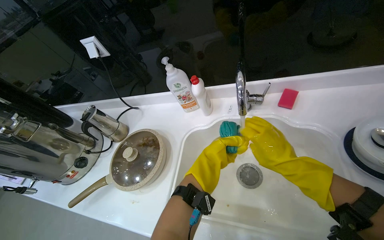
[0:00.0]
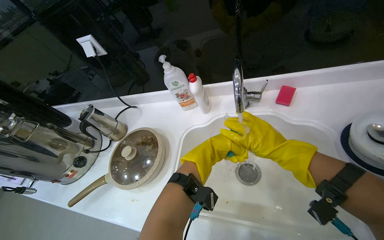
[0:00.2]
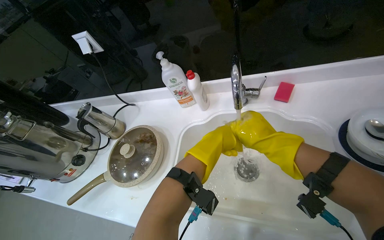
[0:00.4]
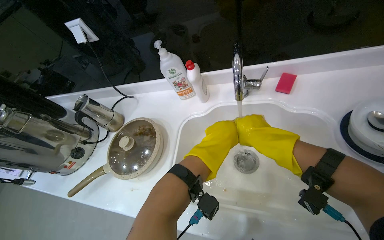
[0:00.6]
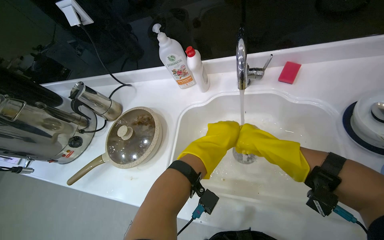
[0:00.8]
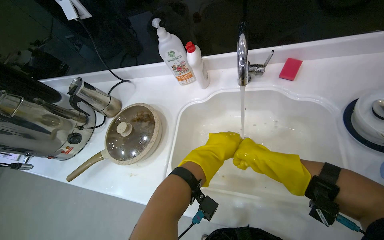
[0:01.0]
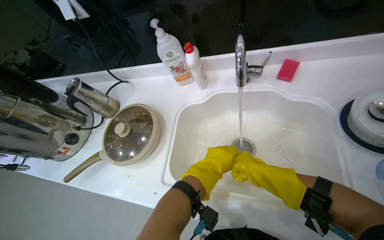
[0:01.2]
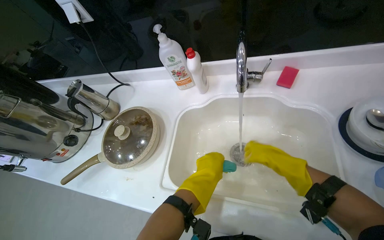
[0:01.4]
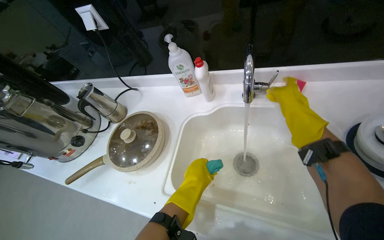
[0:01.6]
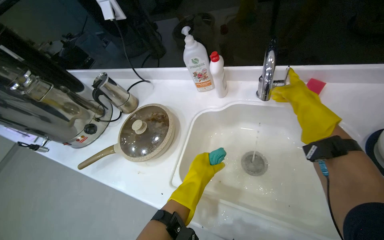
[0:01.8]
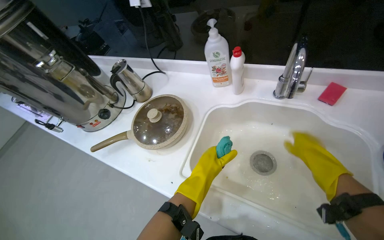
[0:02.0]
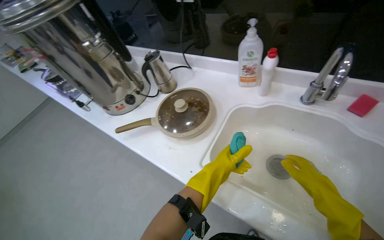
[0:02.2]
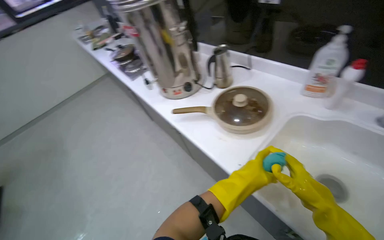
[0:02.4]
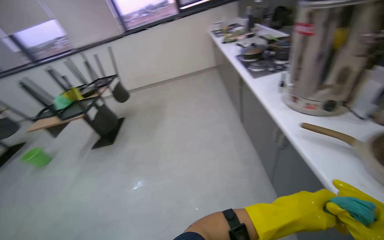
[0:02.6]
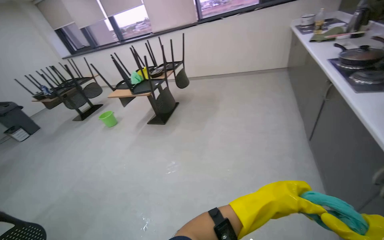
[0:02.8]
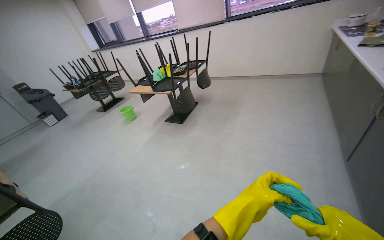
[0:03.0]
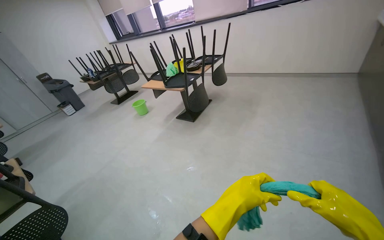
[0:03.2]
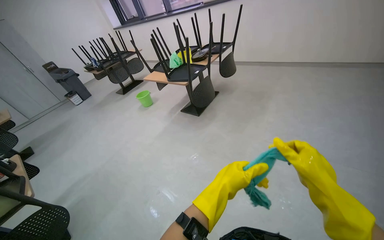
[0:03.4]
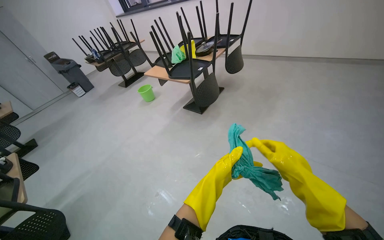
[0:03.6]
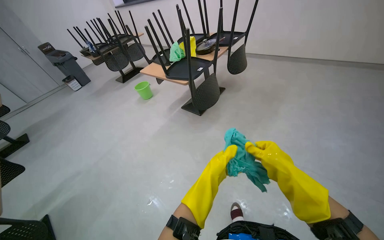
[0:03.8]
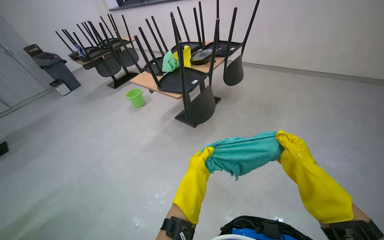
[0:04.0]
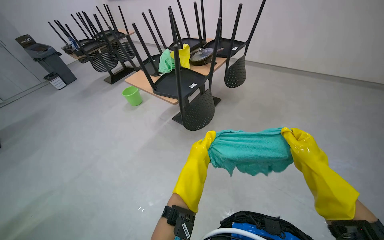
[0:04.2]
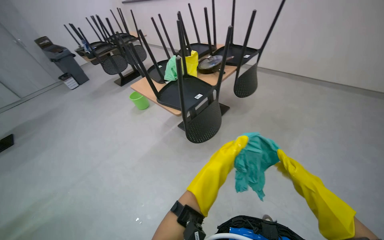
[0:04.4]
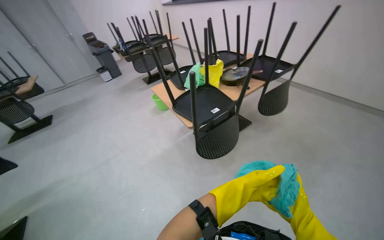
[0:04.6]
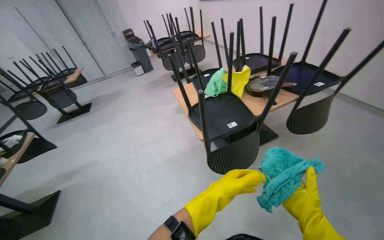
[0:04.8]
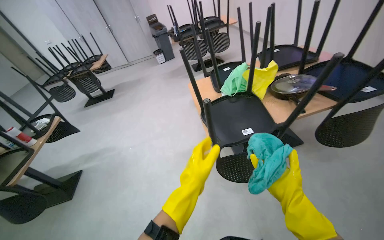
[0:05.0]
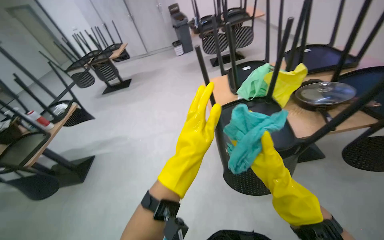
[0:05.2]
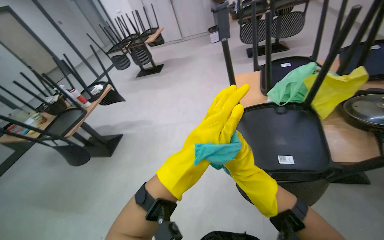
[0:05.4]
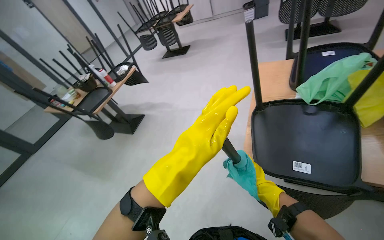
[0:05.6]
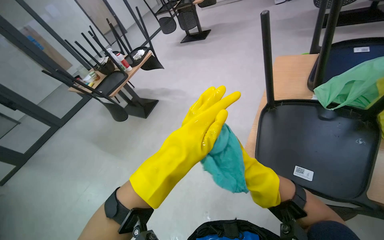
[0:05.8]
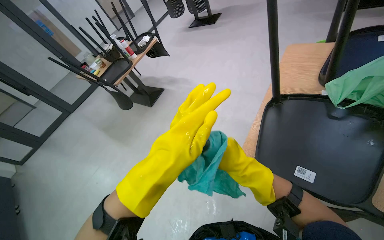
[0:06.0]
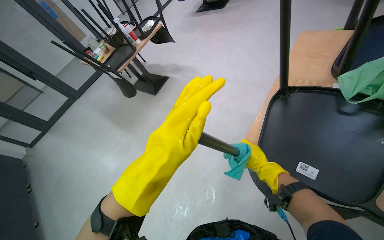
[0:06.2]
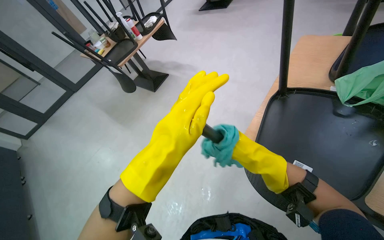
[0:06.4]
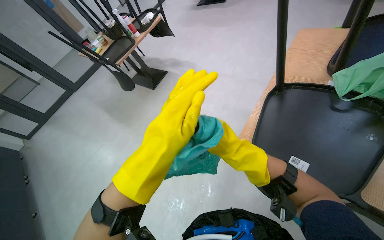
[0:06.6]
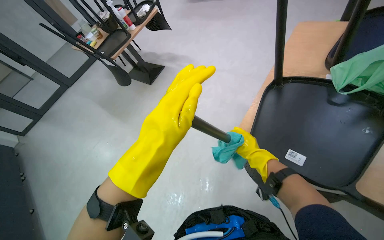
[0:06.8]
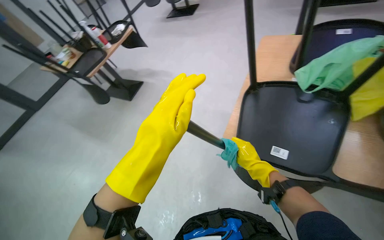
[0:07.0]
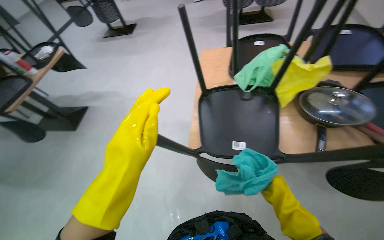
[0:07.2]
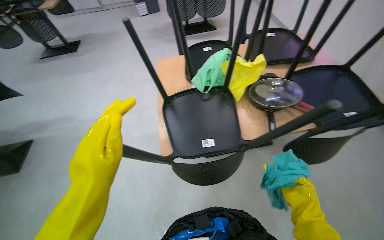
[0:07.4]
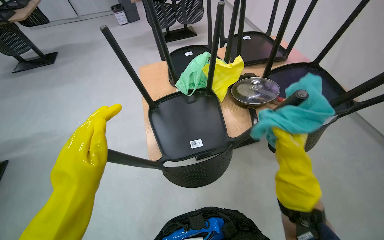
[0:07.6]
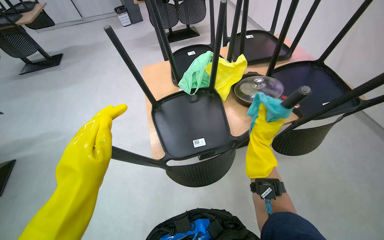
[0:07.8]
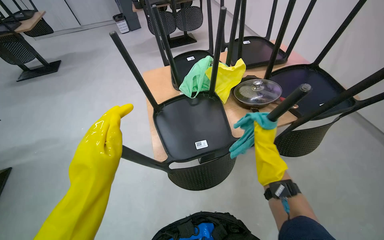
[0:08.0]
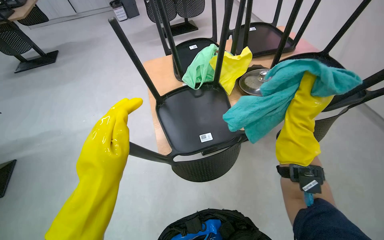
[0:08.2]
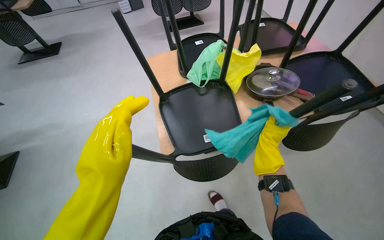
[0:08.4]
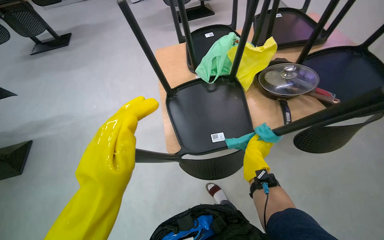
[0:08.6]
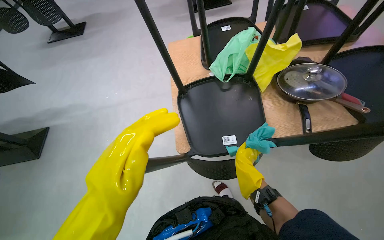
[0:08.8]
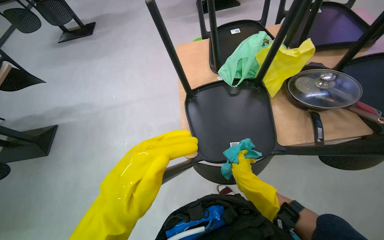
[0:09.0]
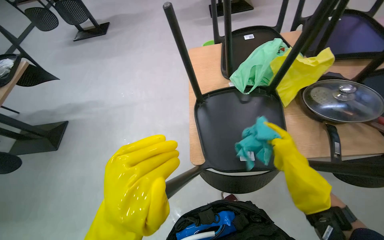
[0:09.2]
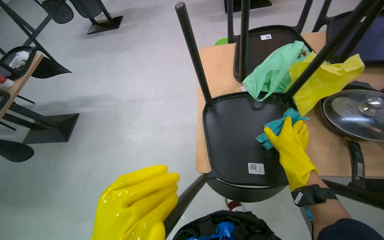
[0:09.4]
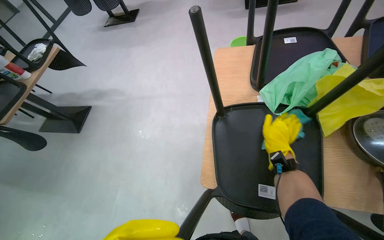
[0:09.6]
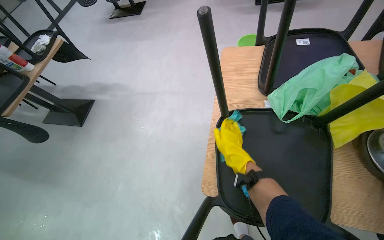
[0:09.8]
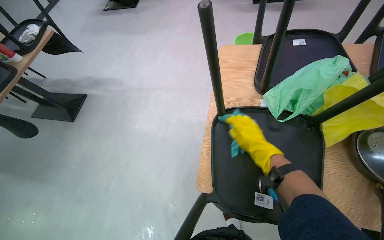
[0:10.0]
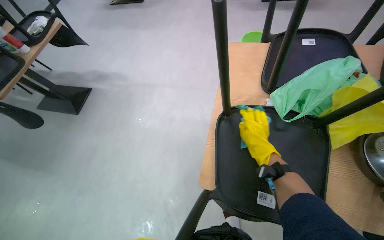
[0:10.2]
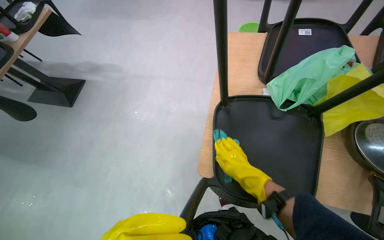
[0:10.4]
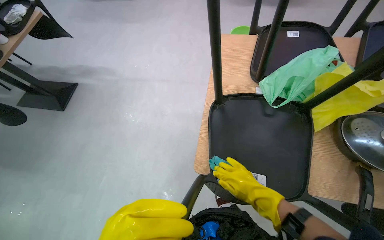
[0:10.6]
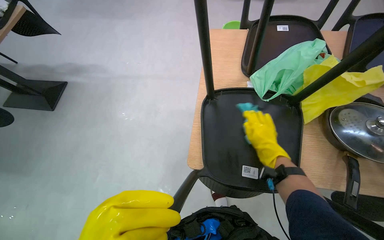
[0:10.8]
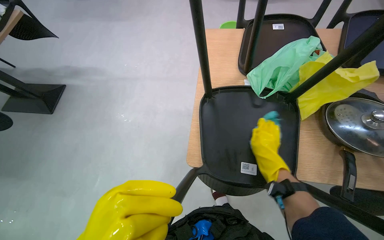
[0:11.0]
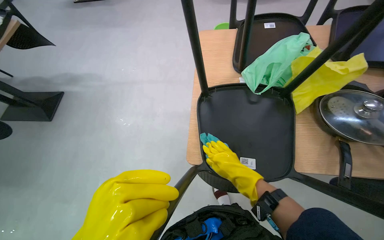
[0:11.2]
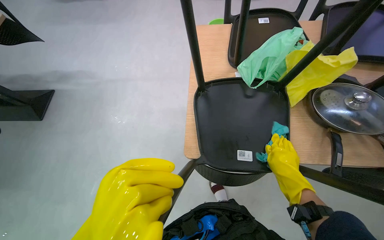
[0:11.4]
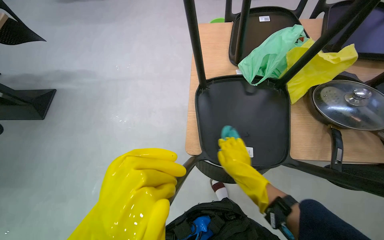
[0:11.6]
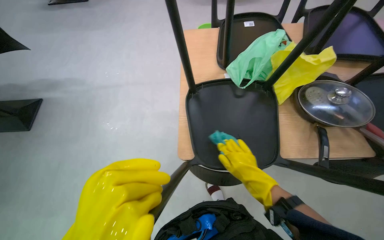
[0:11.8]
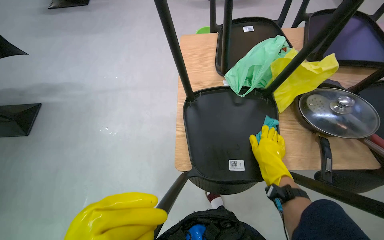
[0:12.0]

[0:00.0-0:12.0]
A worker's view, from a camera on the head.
Job: wiping surfaces.
The whole recording: Cleaning chairs. The worker wipes down multiple black chairs with a cloth.
0:00.0 to 0:01.6: The left hand heads down the picture, covering about 10 cm. Meanwhile the right hand travels up the picture by roughly 10 cm.
0:01.6 to 0:03.0: The camera travels roughly 80 cm. The wearer's head swings some 100 degrees to the left.
0:03.0 to 0:04.4: The camera travels some 90 cm. The head rotates about 15 degrees to the left. The view tilts approximately 15 degrees downward.
0:04.4 to 0:06.0: The camera travels some 80 cm. The wearer's head swings approximately 75 degrees to the left. The view tilts some 25 degrees downward.
0:06.0 to 0:07.6: The wearer looks approximately 50 degrees further to the right.
0:07.6 to 0:09.0: The right hand shifts approximately 20 cm to the left and down the picture.
0:09.0 to 0:10.4: The right hand moves left and right over approximately 20 cm, changing direction 2 times.
0:10.4 to 0:12.0: The right hand is displaced to the right by about 15 cm.

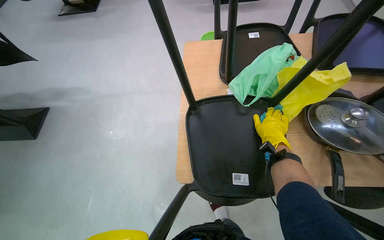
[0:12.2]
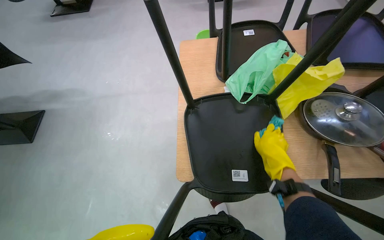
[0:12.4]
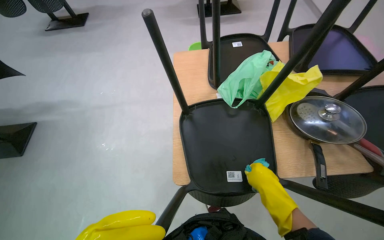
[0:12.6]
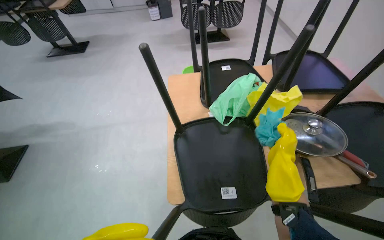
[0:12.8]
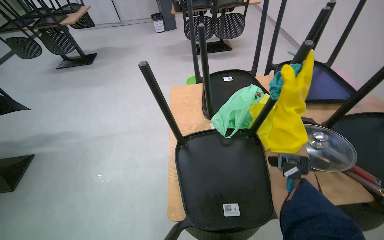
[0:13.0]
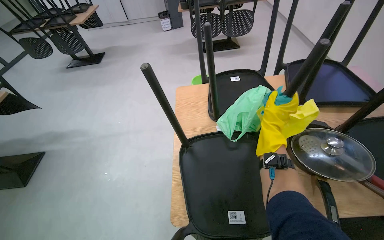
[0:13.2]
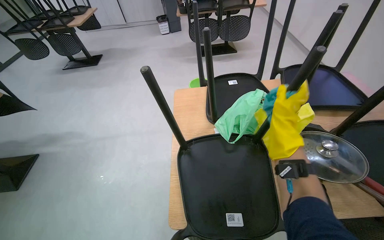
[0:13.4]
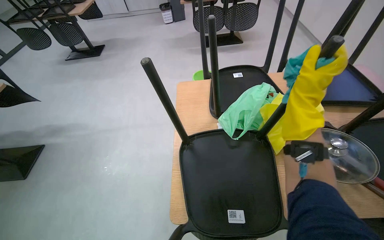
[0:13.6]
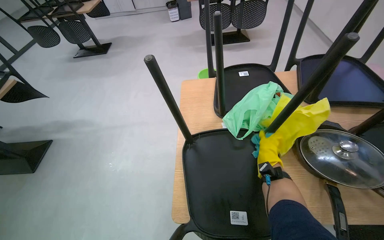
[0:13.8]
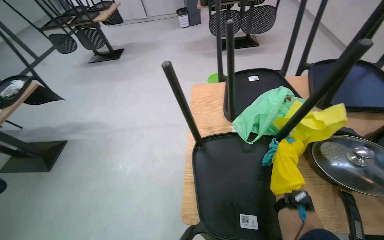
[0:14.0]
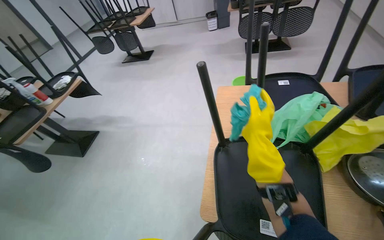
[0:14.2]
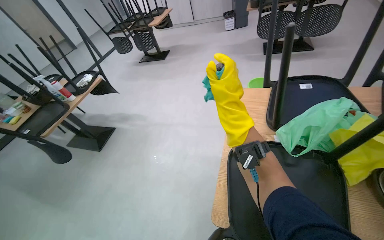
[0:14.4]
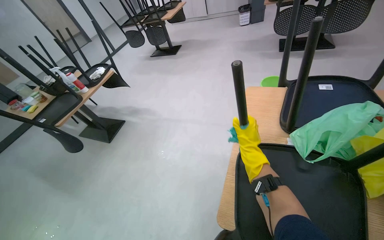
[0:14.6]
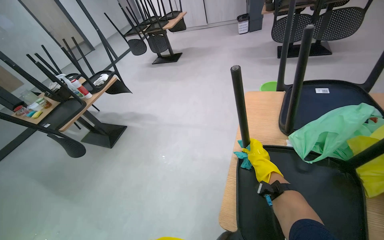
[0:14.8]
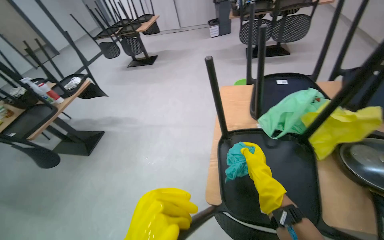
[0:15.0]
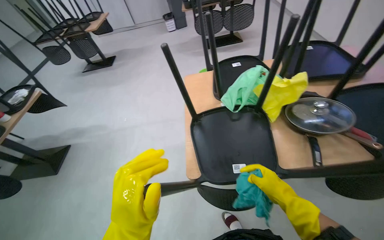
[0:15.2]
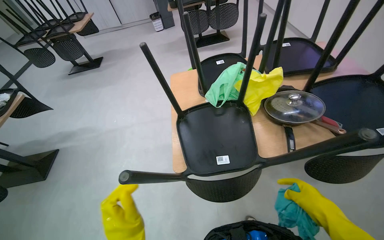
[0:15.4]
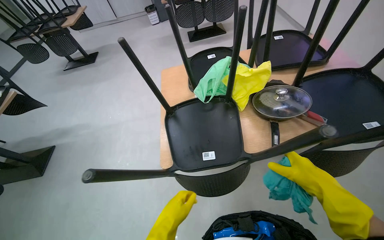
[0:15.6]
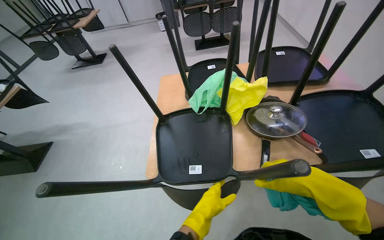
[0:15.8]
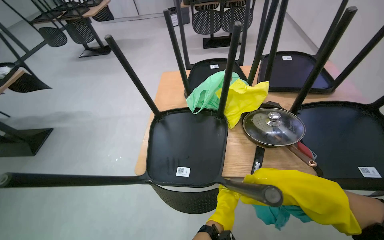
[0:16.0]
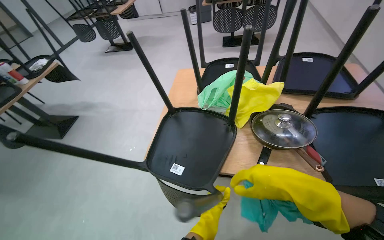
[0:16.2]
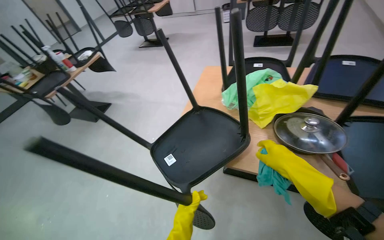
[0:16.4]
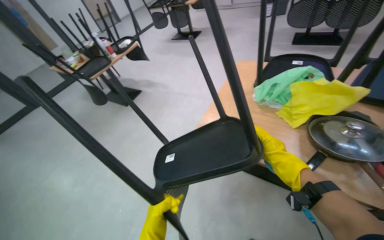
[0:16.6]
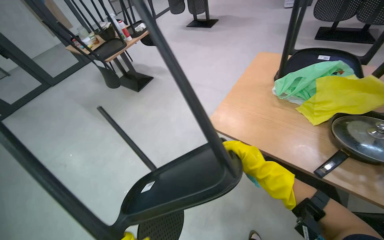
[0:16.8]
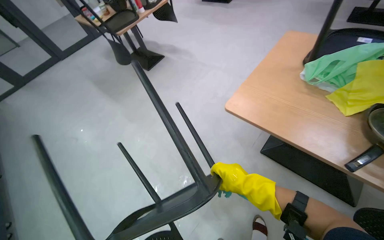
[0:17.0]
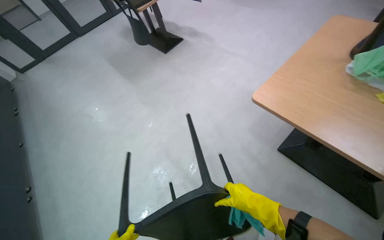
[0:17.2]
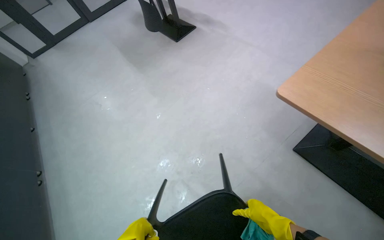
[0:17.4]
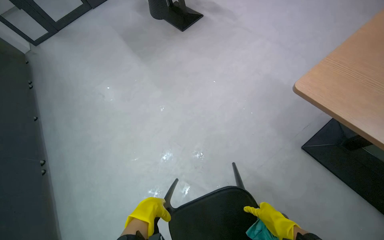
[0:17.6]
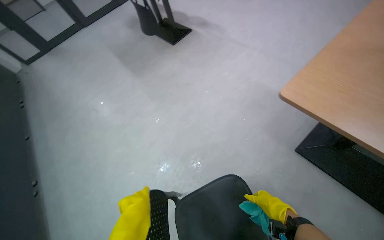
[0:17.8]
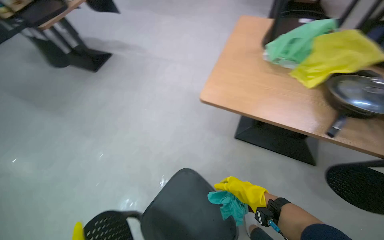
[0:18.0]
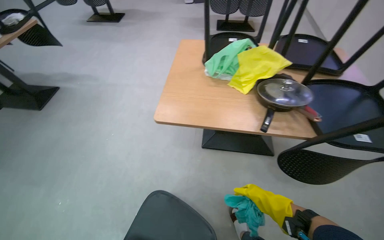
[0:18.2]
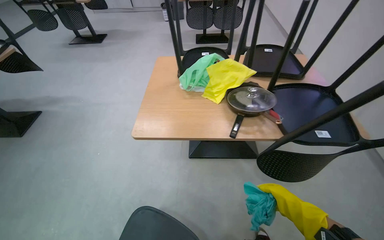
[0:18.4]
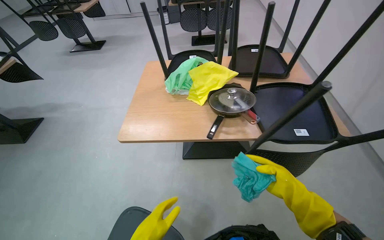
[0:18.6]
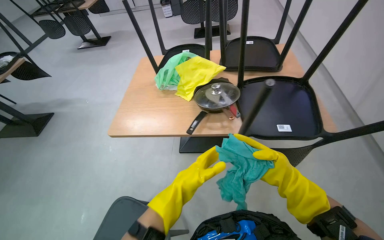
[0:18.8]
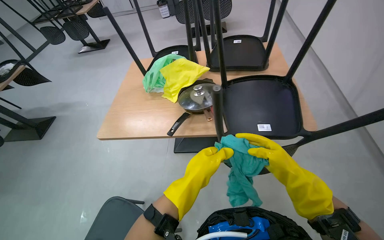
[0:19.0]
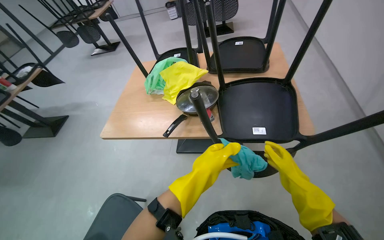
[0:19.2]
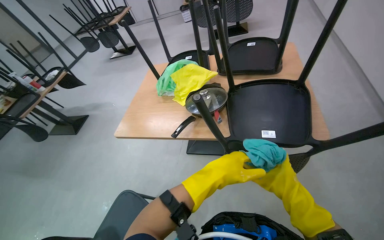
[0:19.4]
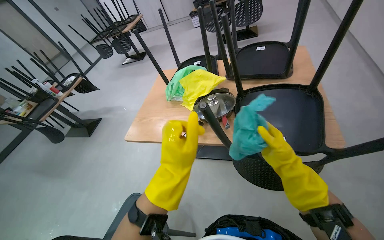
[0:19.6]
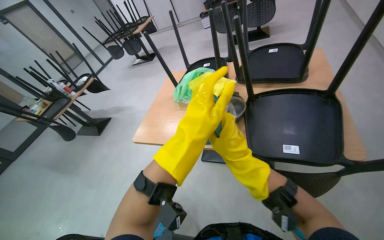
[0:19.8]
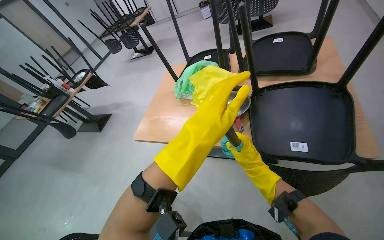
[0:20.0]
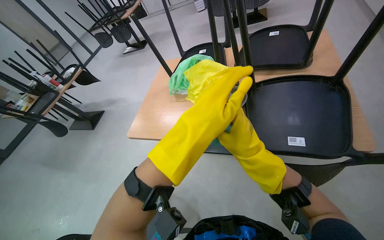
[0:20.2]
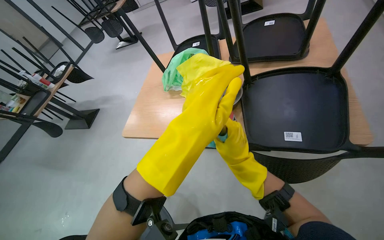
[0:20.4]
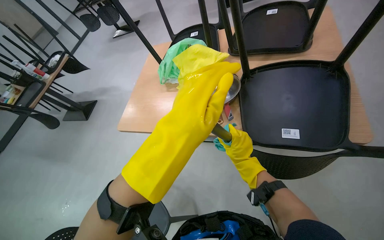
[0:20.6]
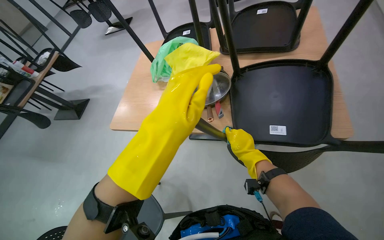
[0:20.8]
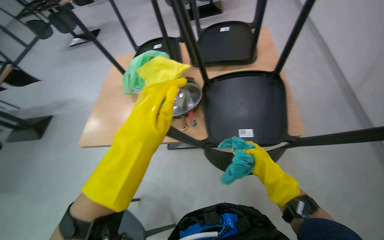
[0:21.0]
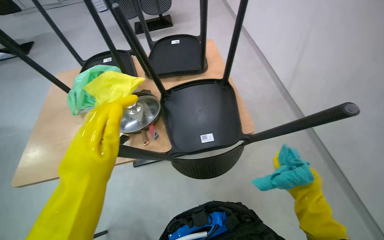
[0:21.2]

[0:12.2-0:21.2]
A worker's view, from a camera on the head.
Job: wiping surfaces.
The whole recording: Cleaning chairs. The worker wipes down multiple black chairs with a cloth.
0:15.2 to 0:16.6: The wearer's head swings some 35 degrees to the left.
0:19.8 to 0:21.2: The wearer's head swings roughly 30 degrees to the right.
